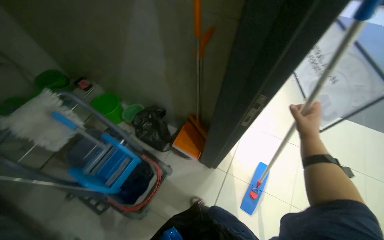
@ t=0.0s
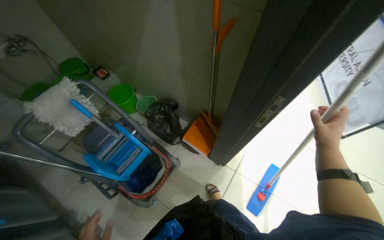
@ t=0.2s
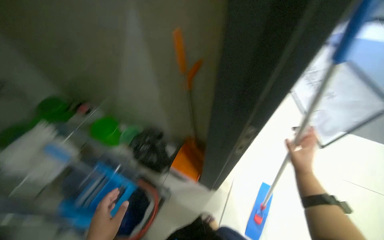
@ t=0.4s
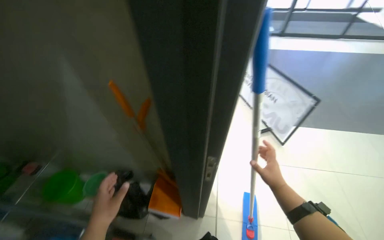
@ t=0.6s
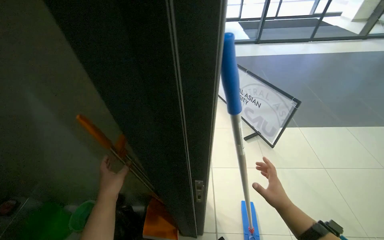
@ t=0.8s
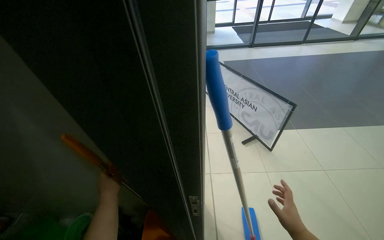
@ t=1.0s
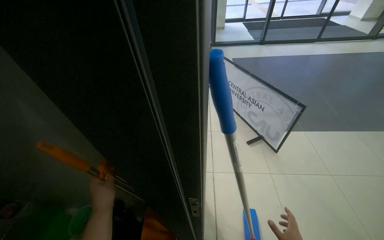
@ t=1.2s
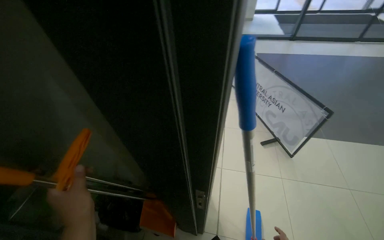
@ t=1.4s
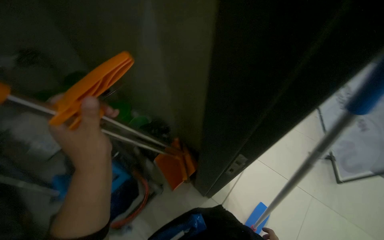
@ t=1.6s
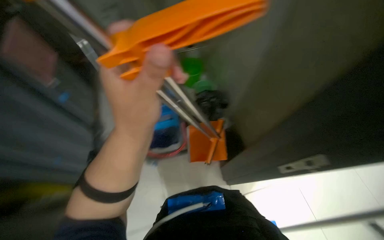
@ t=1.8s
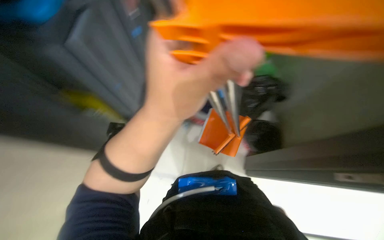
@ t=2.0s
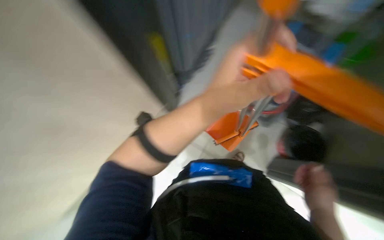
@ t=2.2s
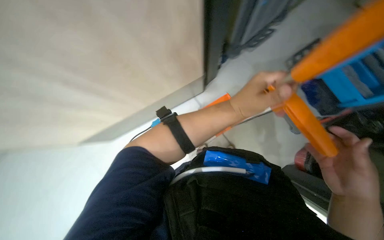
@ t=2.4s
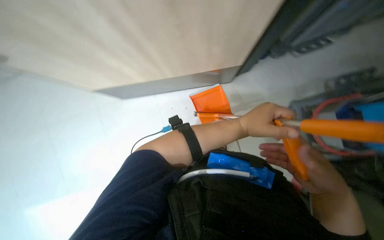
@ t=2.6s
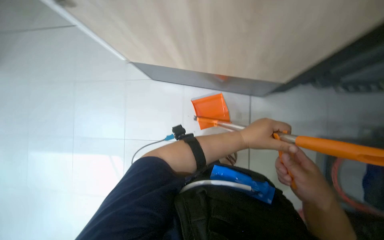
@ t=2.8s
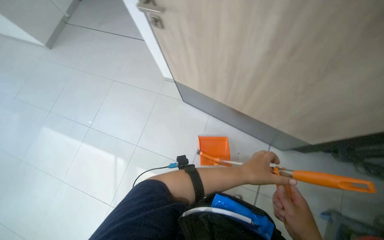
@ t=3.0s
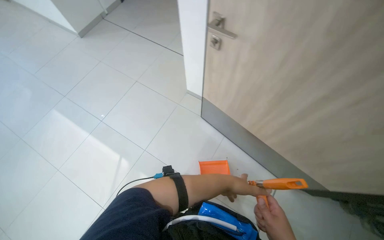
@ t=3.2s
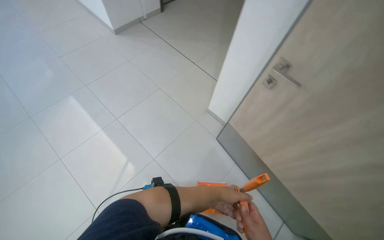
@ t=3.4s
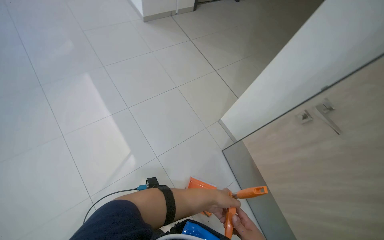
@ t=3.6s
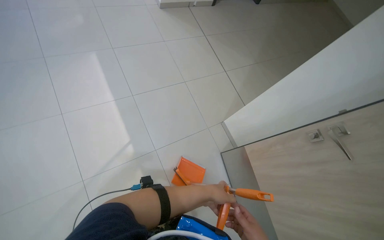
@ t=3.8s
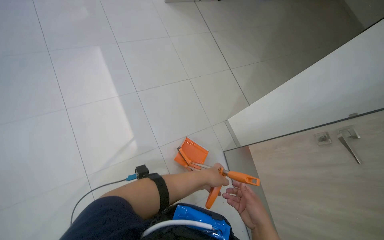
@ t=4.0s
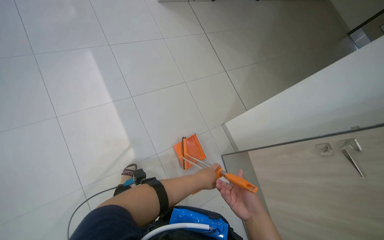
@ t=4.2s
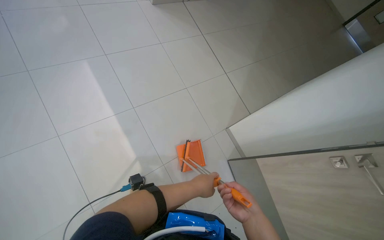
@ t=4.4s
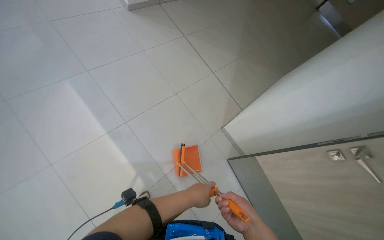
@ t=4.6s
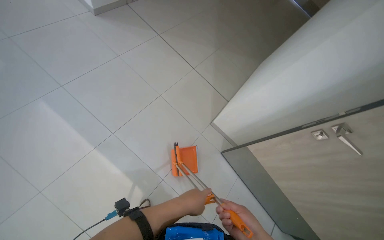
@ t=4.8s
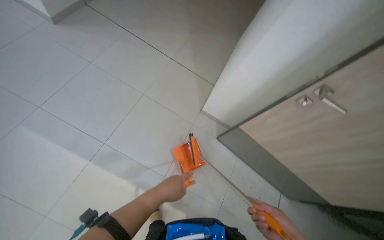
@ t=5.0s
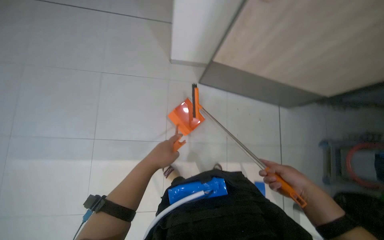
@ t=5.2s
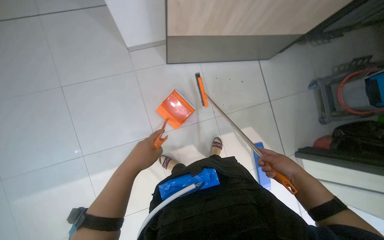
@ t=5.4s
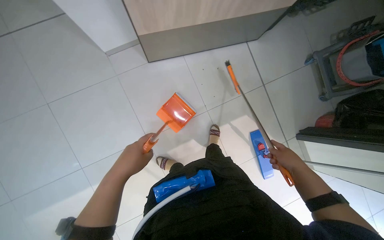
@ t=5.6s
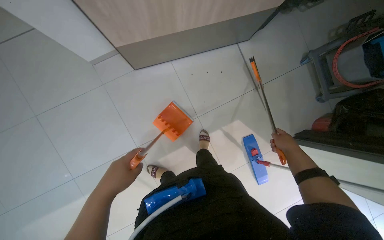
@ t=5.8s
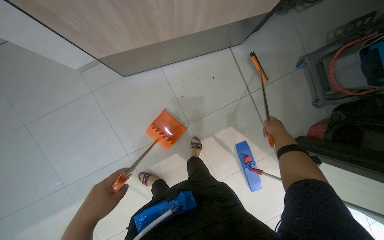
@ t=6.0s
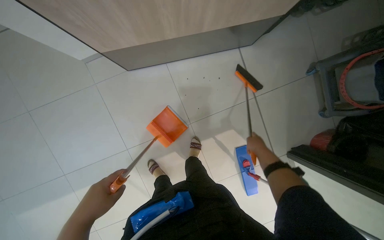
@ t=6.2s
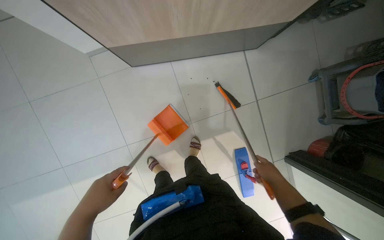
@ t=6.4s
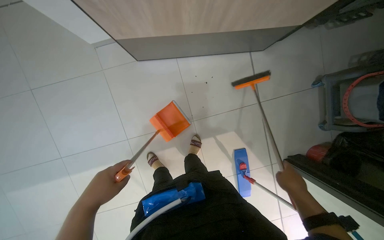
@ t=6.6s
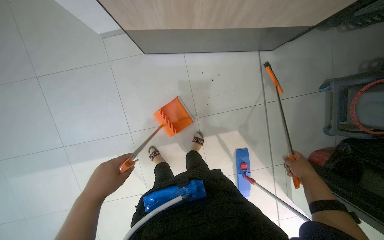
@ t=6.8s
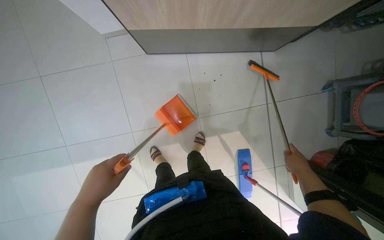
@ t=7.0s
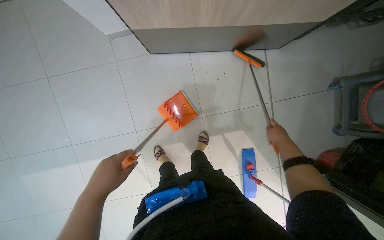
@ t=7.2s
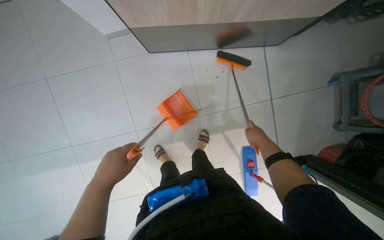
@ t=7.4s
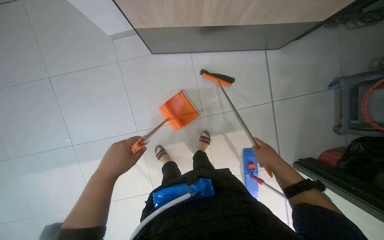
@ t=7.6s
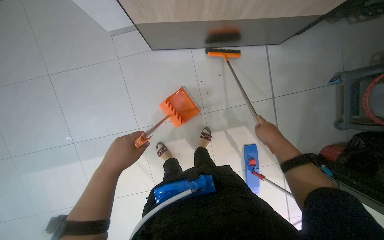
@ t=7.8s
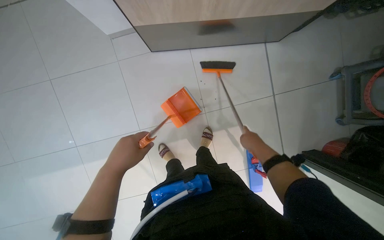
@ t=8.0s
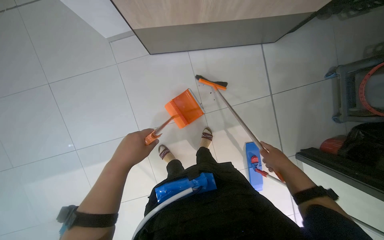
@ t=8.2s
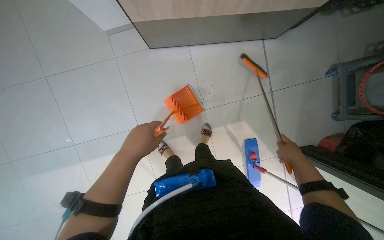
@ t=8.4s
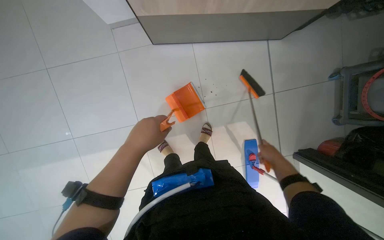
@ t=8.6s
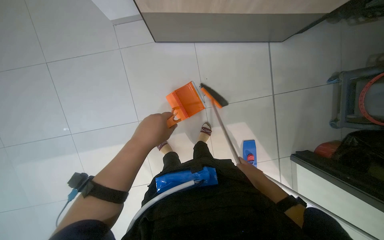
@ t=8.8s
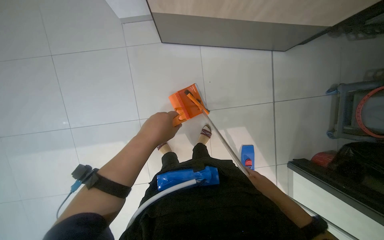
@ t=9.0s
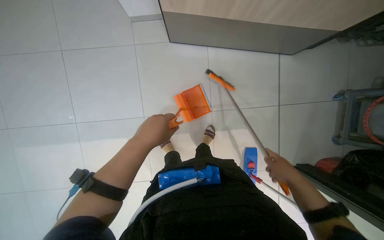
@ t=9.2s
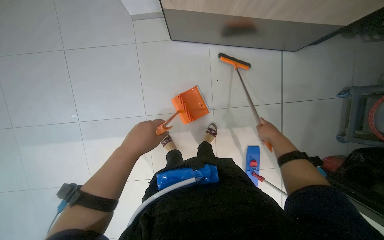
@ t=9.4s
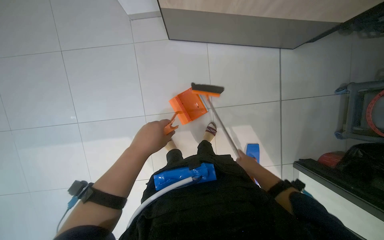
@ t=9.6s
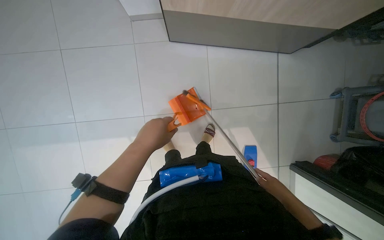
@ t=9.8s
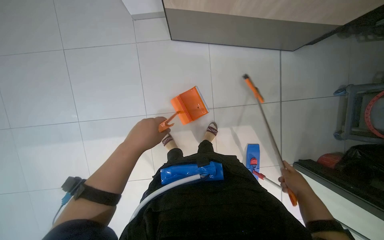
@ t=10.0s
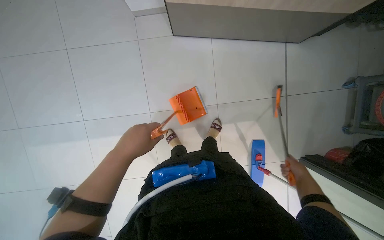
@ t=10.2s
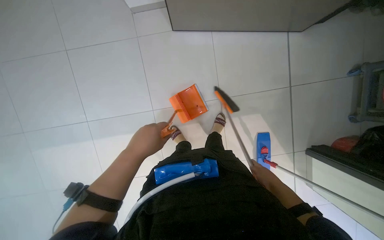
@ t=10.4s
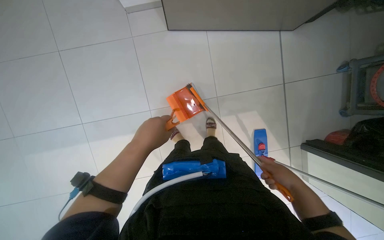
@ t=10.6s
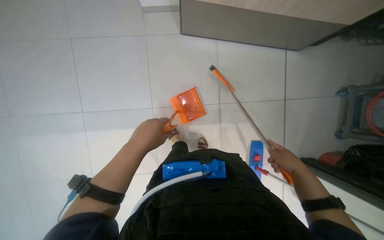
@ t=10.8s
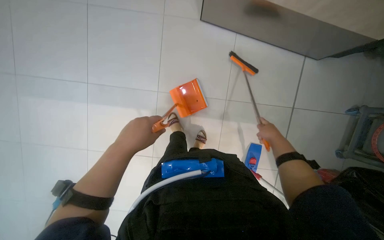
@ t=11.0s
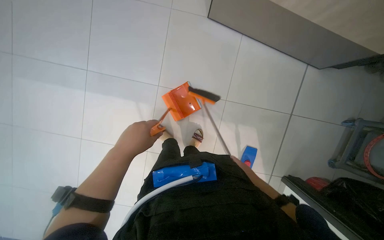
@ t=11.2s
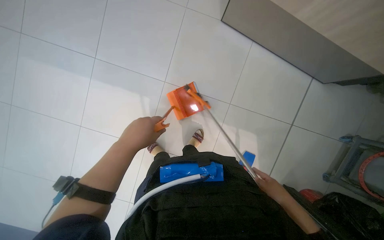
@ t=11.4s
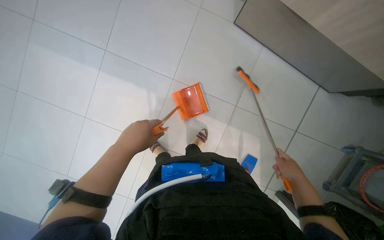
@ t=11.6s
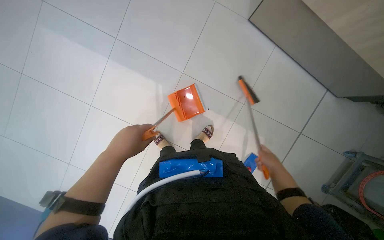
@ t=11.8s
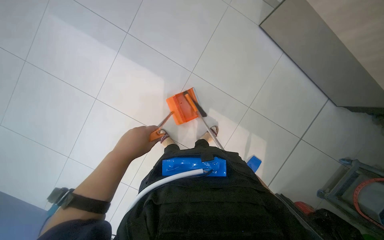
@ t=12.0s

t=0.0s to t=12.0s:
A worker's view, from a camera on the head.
Job: sweeping floor.
The whole recording: Sweeping office floor. The worker sweeps the tiled floor with a broom and dustpan.
t=1.6s to t=3.0s: The head rotates approximately 35 degrees to the left.
t=3.0s to t=4.4s: The left hand is displaced to the left by some 35 cm.
t=4.4s to t=6.0s: The camera is carried about 60 cm. The view tips downward by about 35 degrees. The scene rotates counterclockwise by approximately 70 degrees.
t=6.0s to t=7.6s: The right hand heads to the left and nearer to the camera, covering some 15 cm.
t=7.6s to t=9.0s: The right hand is displaced down the picture by approximately 15 cm.
t=9.0s to t=10.4s: The right hand goes up the picture and returns, roughly 15 cm each way.
t=10.4s to t=12.0s: The scene turns about 35 degrees clockwise in the picture.

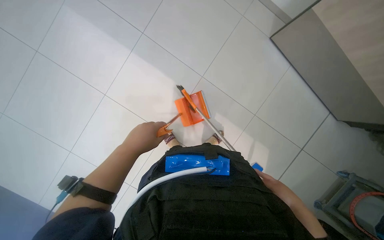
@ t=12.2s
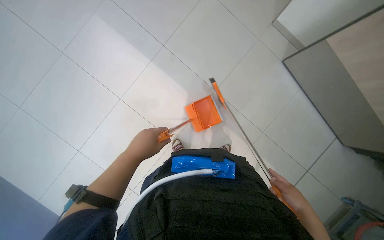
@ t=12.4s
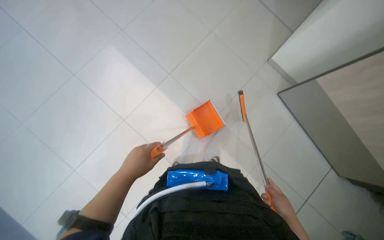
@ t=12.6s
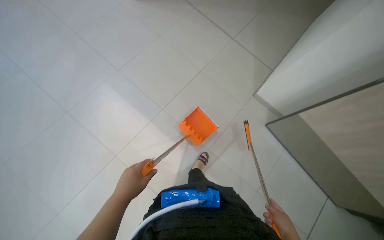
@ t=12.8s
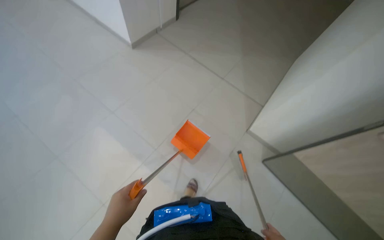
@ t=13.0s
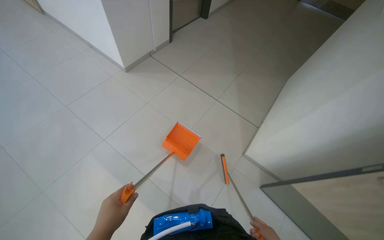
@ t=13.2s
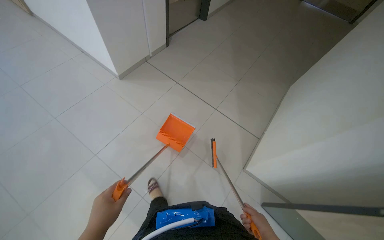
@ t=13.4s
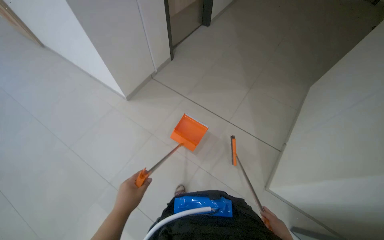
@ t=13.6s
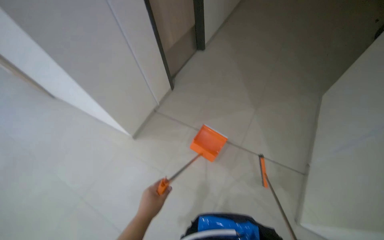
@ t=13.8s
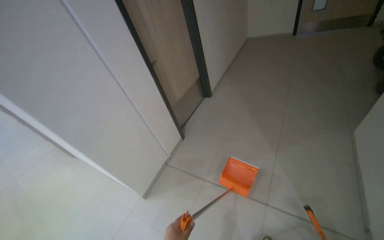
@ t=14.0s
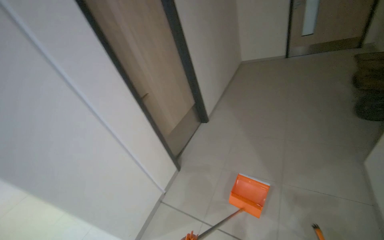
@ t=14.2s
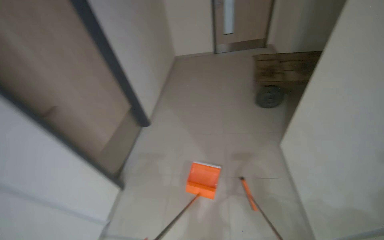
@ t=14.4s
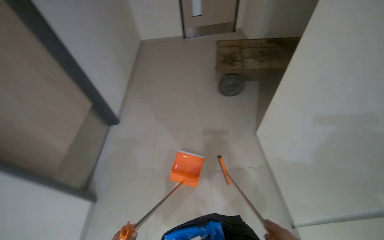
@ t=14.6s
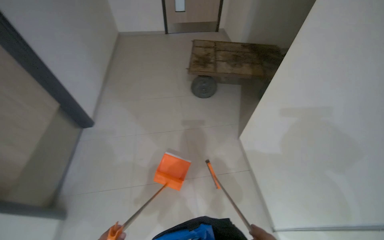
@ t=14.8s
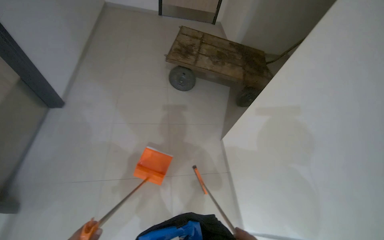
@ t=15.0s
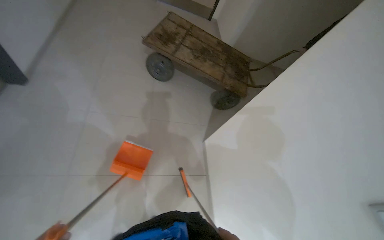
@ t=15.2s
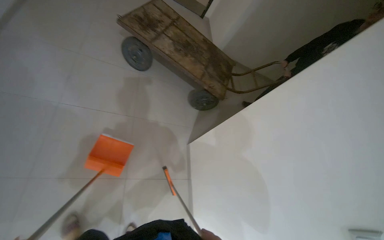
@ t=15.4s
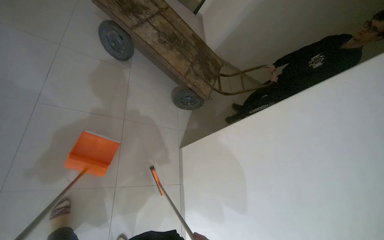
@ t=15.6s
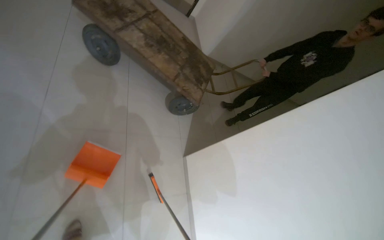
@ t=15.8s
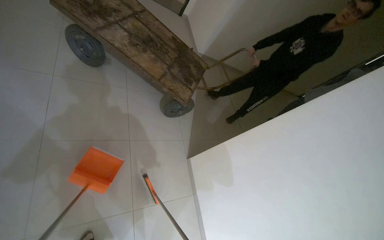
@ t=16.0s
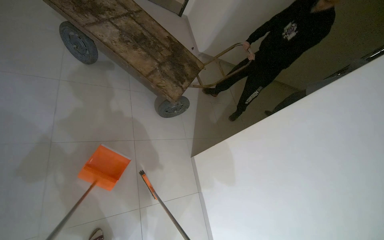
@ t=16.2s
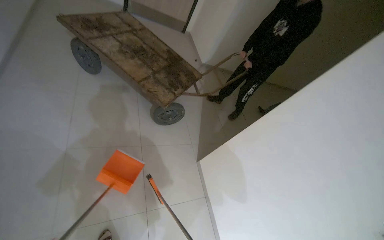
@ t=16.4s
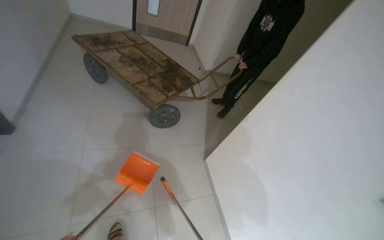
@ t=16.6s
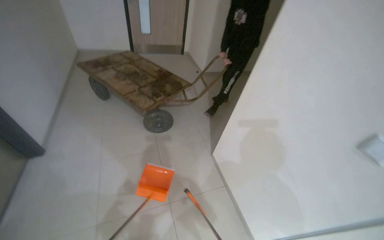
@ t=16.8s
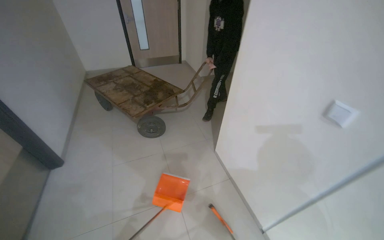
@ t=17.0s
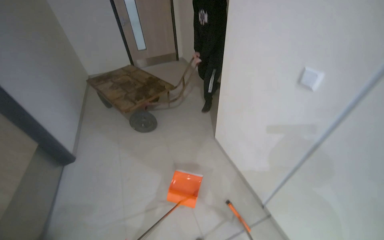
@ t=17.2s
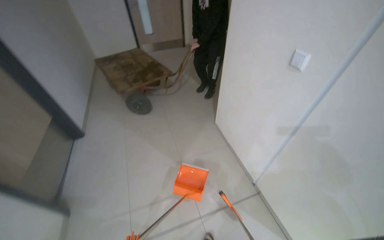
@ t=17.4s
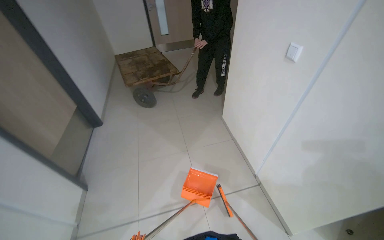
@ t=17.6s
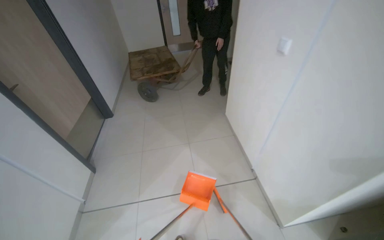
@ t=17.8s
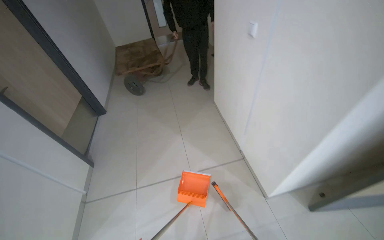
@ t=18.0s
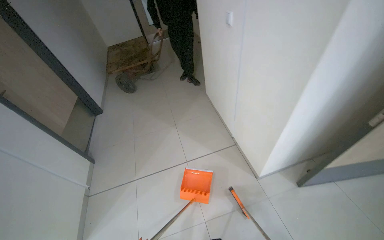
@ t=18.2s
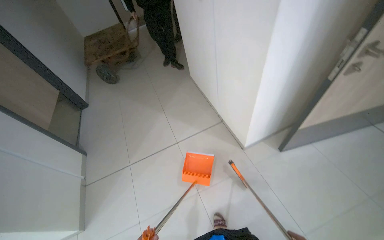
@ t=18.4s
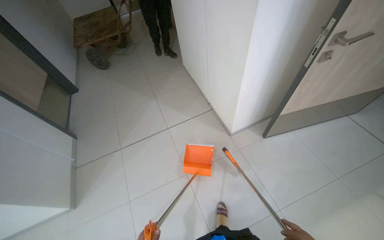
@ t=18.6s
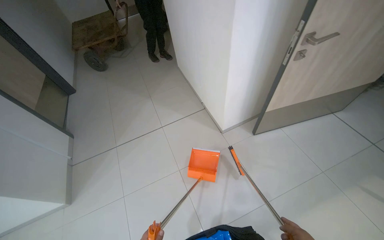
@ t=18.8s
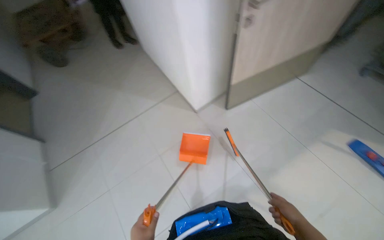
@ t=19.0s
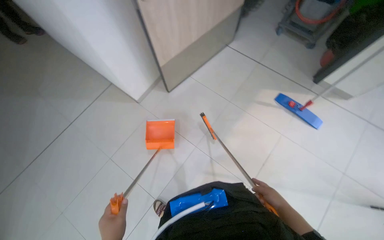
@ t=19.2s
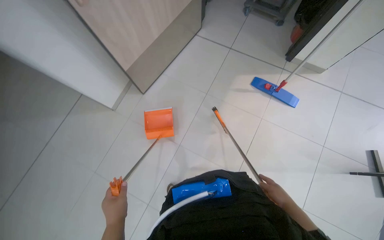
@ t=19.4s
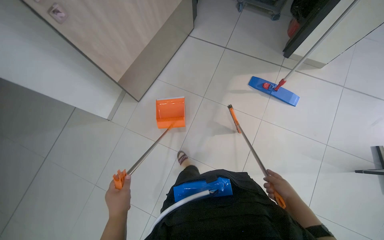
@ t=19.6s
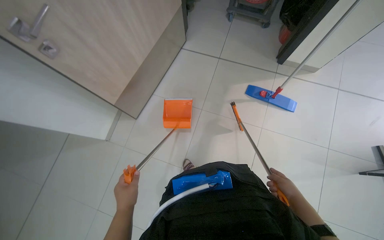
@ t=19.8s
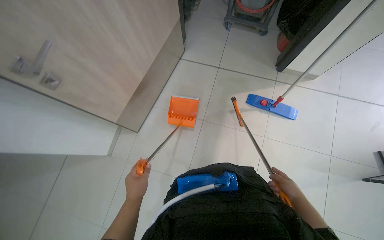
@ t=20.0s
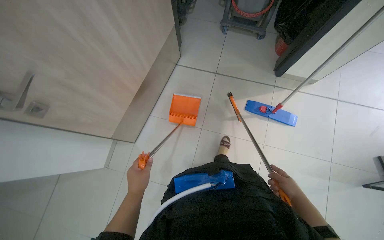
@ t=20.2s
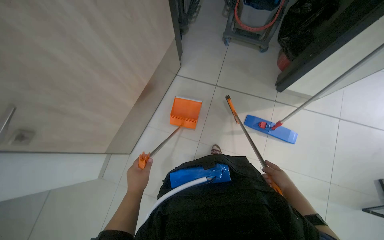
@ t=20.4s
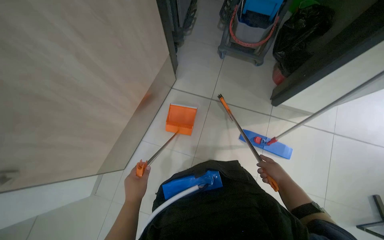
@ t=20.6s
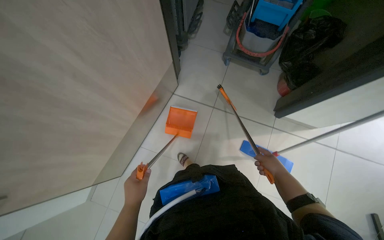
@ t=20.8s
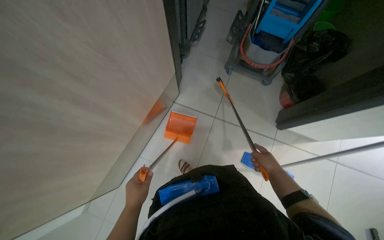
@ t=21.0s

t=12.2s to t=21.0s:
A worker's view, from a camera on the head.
Job: sweeping floor.
The whole recording: Sweeping office floor. The worker sweeps the tiled floor with a broom and dustpan.
t=12.2s to t=13.6s: The wearer looks some 25 degrees further upward. The left hand shifts approximately 10 cm farther from the camera.
t=15.2s to t=16.6s: The camera travels about 50 cm.
t=16.6s to t=18.0s: The camera is carried roughly 1.5 m. The camera is aimed roughly 25 degrees further to the left.
t=18.0s to t=19.6s: The head travels some 90 cm. The head turns to the right by roughly 55 degrees. The view tilts approximately 25 degrees downward.
t=19.6s to t=21.0s: The head travels roughly 80 cm.
